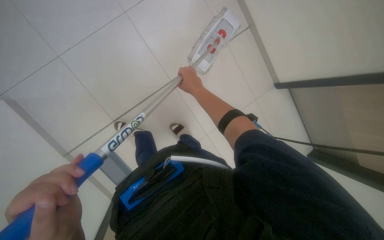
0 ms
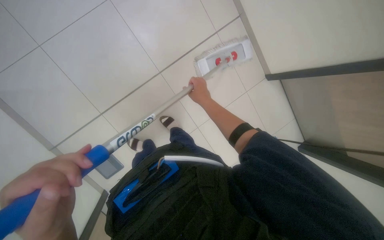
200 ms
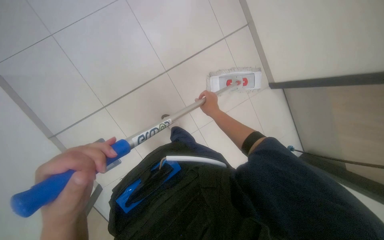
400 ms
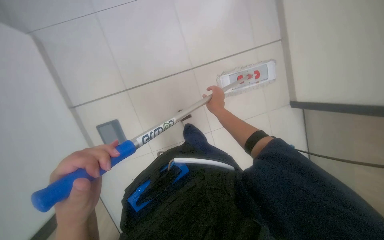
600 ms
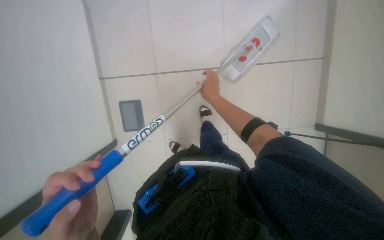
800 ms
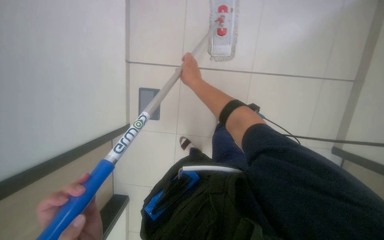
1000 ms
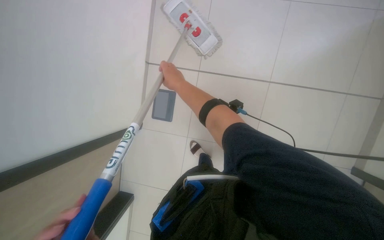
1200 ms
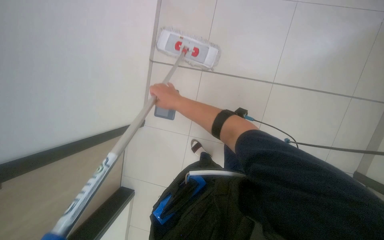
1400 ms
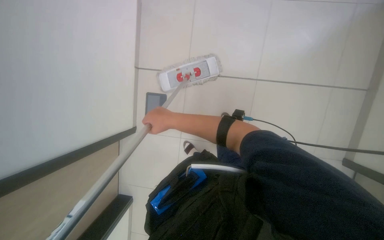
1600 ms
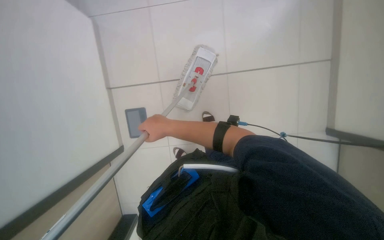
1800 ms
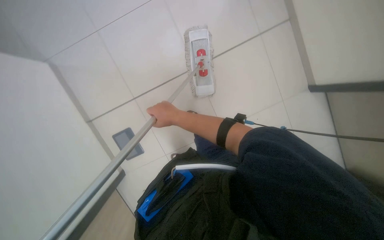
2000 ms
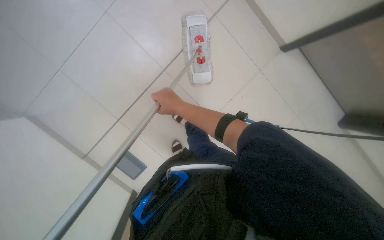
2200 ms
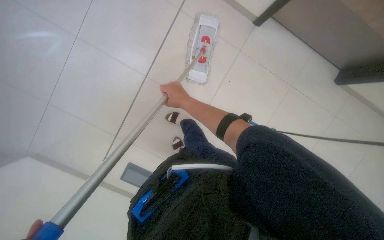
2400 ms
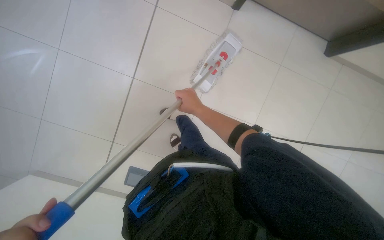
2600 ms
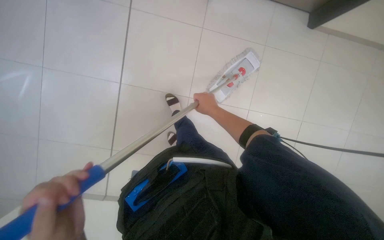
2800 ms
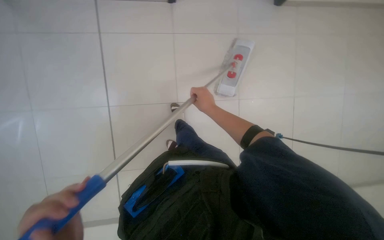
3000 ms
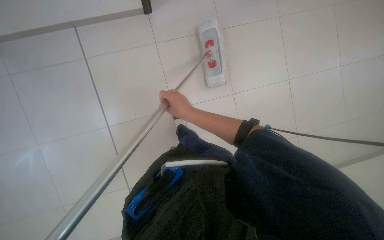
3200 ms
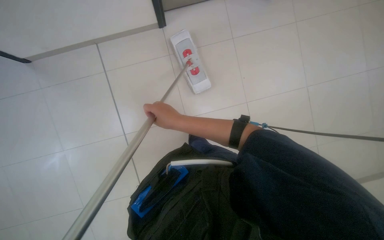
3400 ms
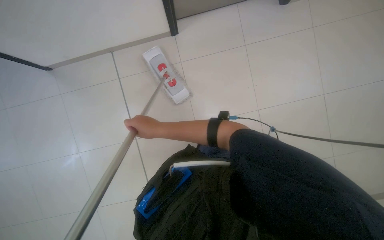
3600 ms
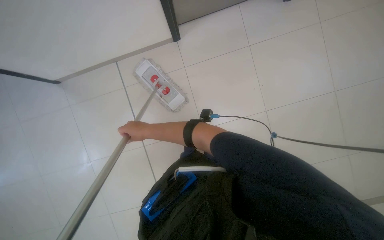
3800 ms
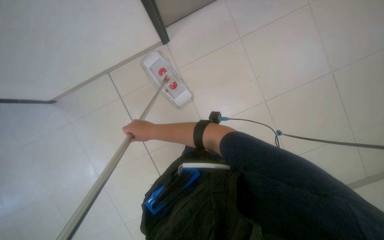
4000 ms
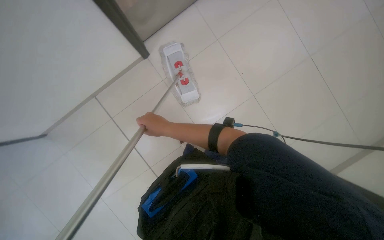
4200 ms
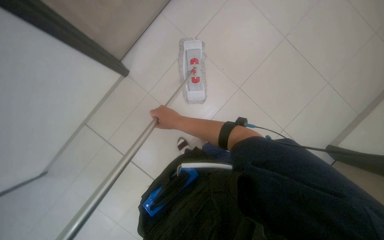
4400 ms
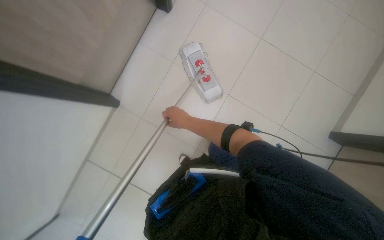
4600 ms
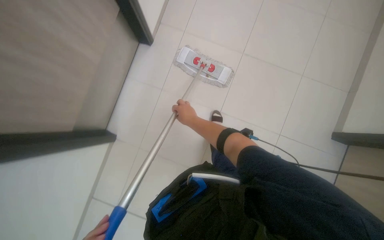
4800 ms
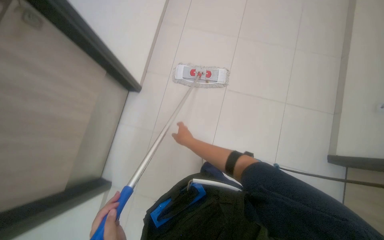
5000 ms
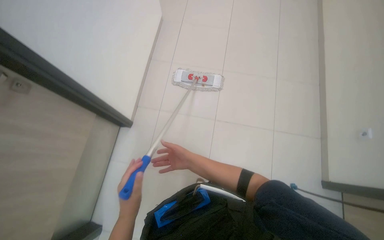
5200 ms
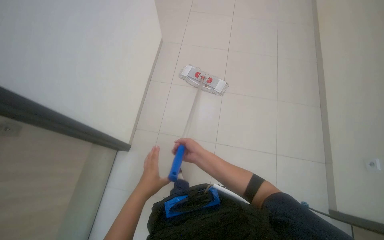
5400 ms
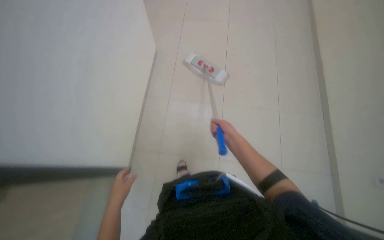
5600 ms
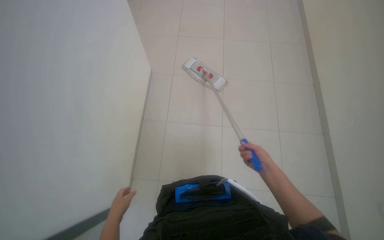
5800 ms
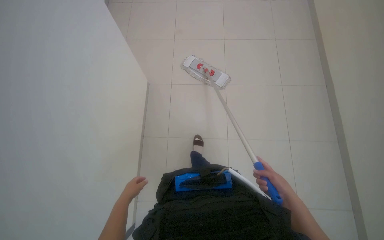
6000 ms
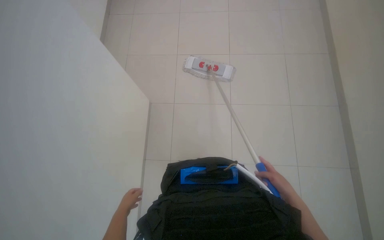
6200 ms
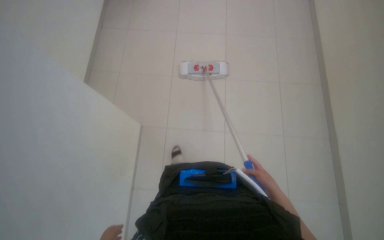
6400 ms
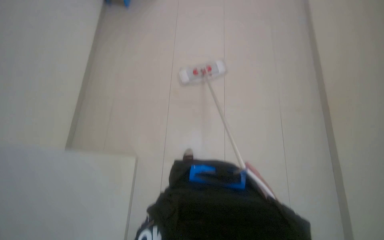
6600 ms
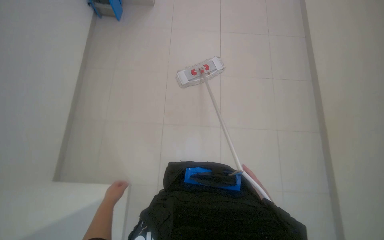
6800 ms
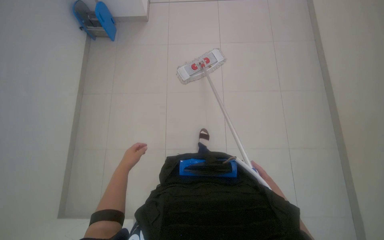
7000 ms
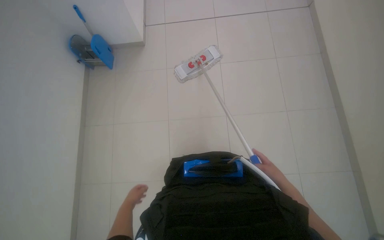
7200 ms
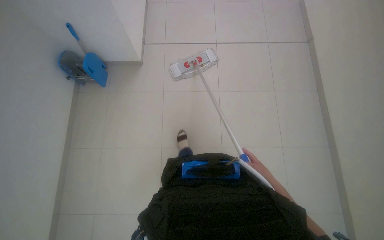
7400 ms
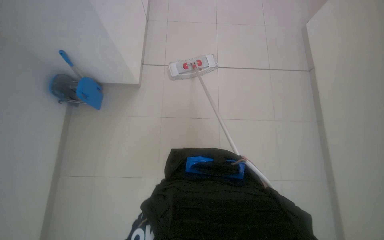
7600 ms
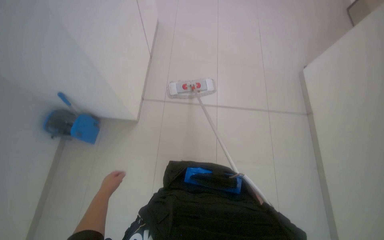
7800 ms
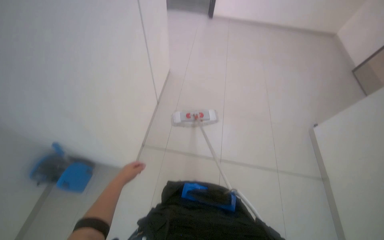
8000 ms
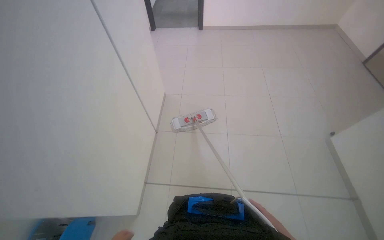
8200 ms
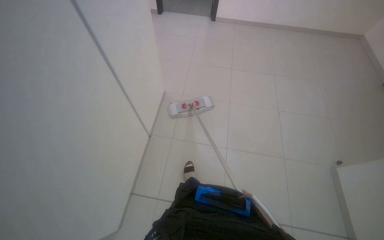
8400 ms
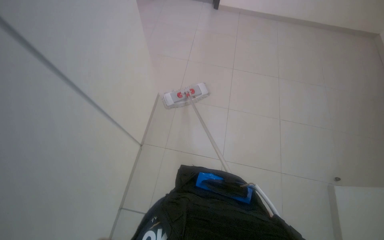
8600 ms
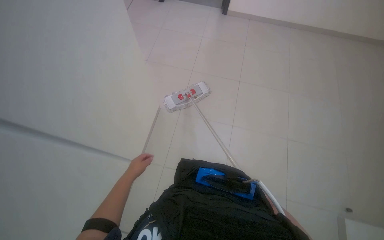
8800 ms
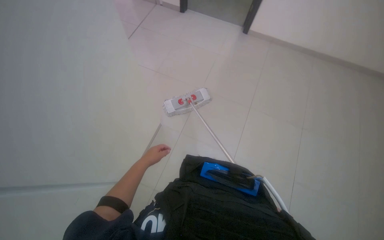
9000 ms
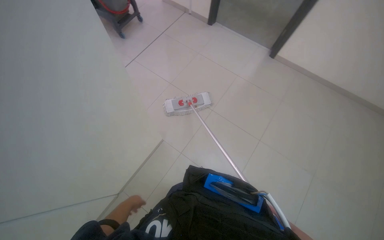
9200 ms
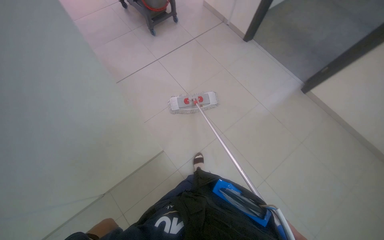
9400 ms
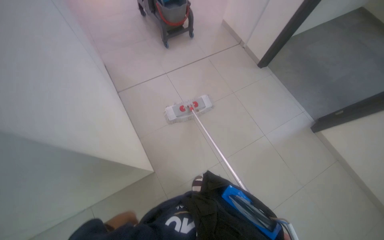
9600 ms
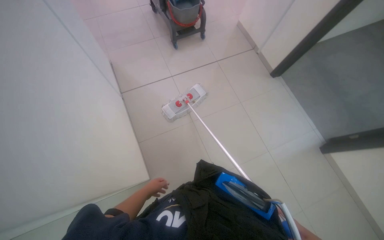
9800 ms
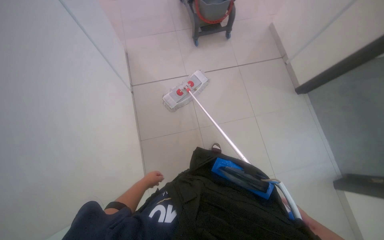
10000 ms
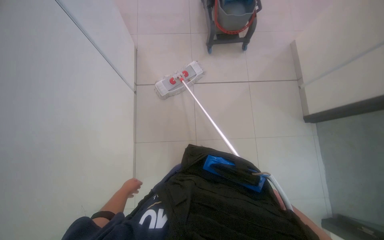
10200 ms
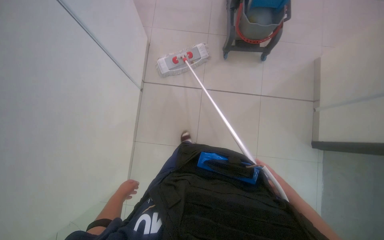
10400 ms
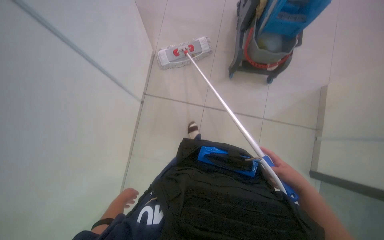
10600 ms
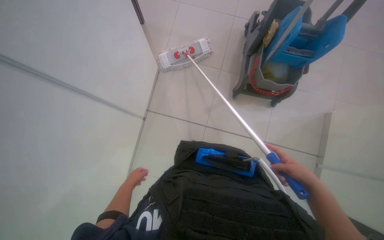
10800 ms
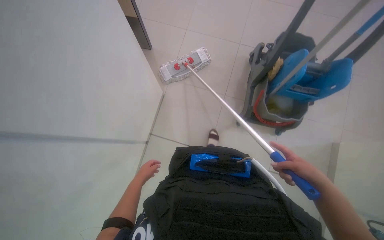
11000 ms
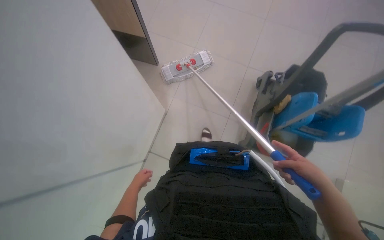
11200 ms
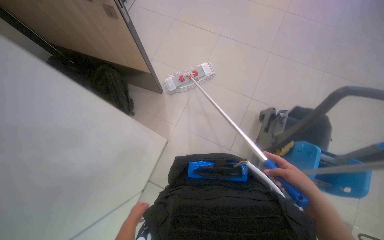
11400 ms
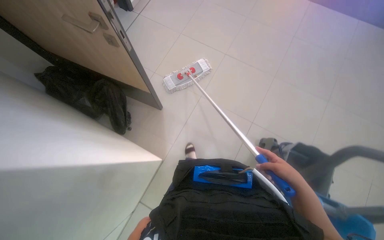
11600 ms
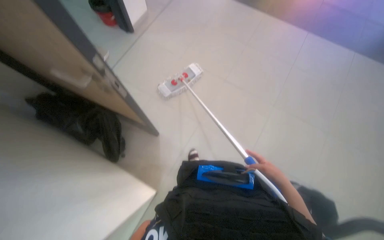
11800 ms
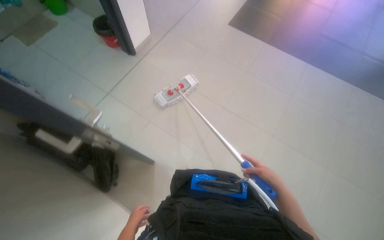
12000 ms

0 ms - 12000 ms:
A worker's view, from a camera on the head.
Job: mopping floor.
The whole recording: Mopping the floor. The worker wrings the mop head, attaches the handle, and mops the floor.
0 ms - 1600 ms: The camera pitches upward, by about 20 degrees. The scene turns some 30 degrees counterclockwise in the picture.
3000 ms - 4400 ms: The right hand moves to the left, roughly 15 cm.
6000 ms - 7600 ms: The scene turns about 30 degrees counterclockwise in the picture.
7600 ms - 9000 ms: The wearer moves some 1 m. The camera pitches upward, by about 15 degrees.
10400 ms - 12000 ms: The wearer moves approximately 90 cm. The camera pitches upward, by about 30 degrees. The scene turns approximately 30 degrees clockwise in the picture.

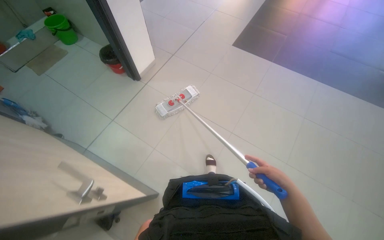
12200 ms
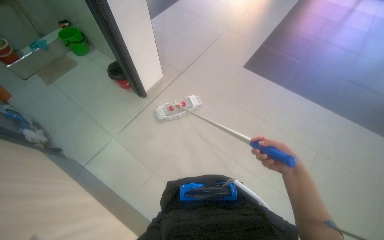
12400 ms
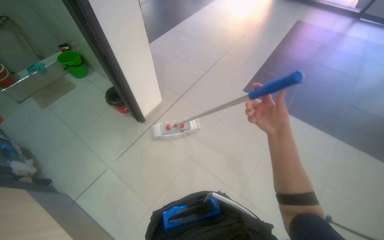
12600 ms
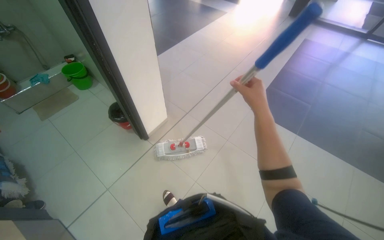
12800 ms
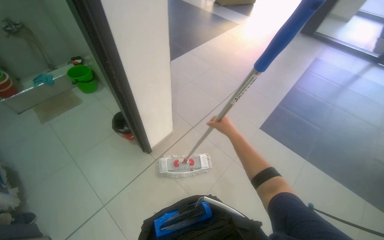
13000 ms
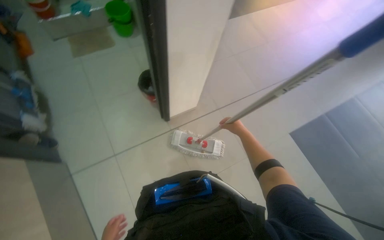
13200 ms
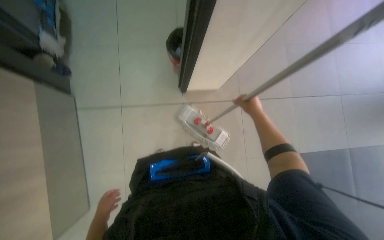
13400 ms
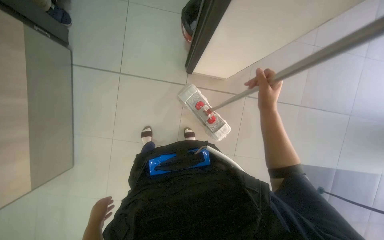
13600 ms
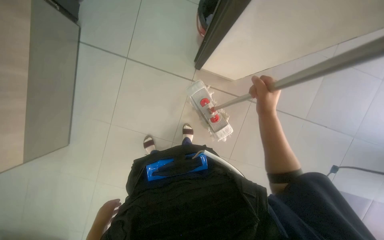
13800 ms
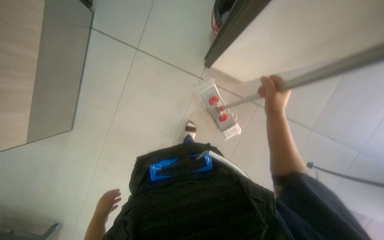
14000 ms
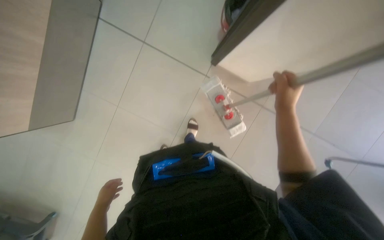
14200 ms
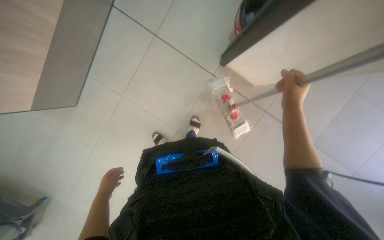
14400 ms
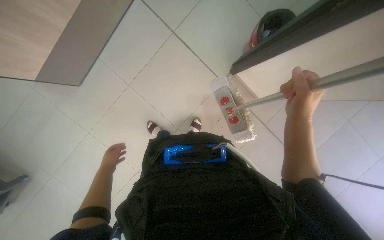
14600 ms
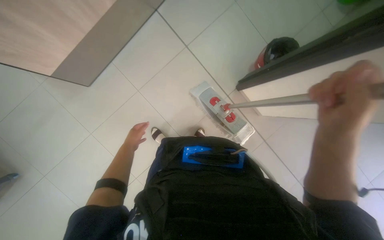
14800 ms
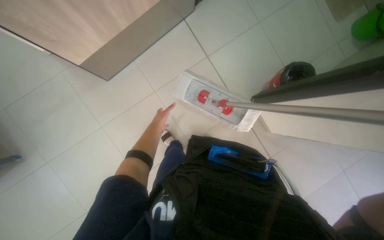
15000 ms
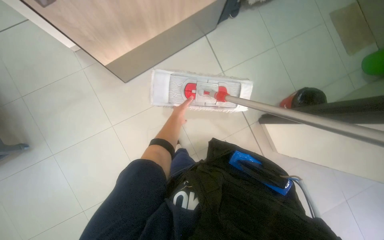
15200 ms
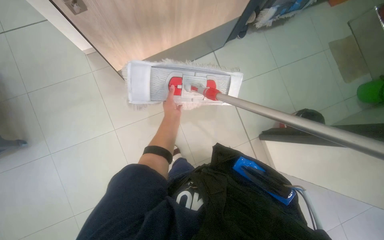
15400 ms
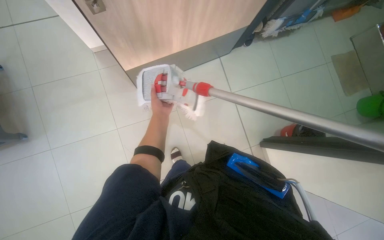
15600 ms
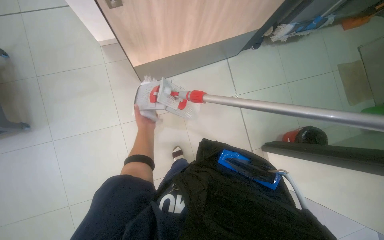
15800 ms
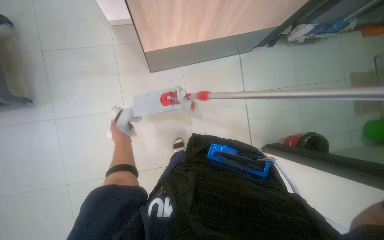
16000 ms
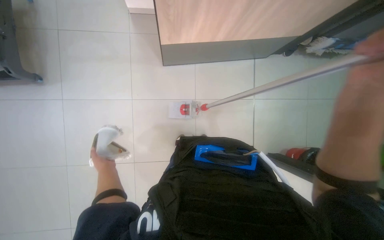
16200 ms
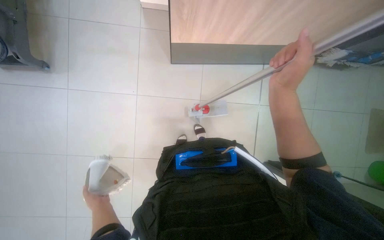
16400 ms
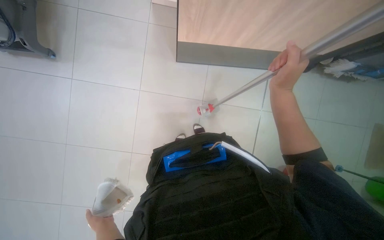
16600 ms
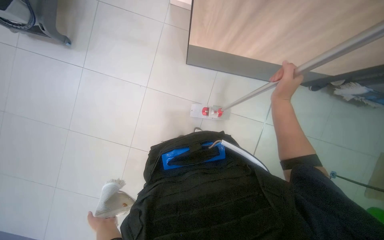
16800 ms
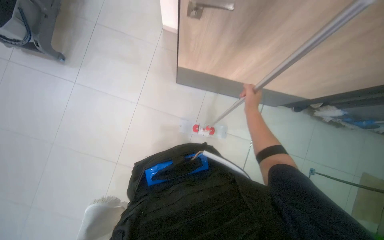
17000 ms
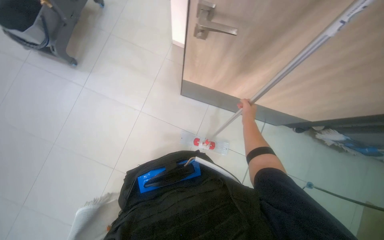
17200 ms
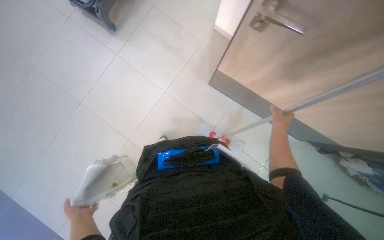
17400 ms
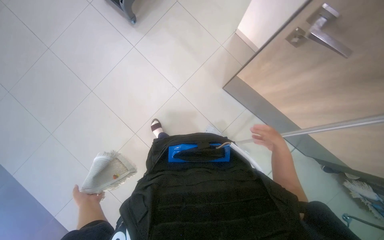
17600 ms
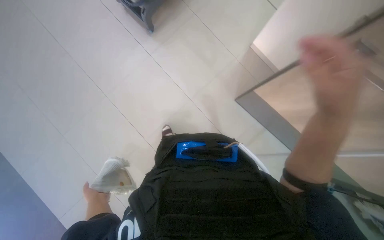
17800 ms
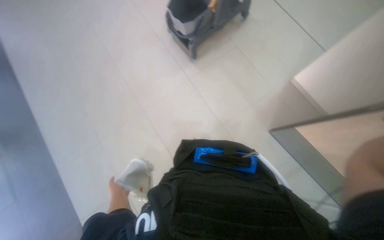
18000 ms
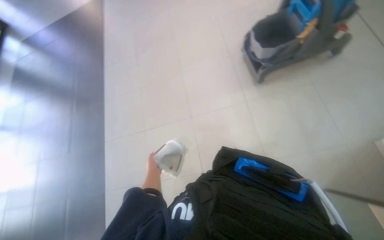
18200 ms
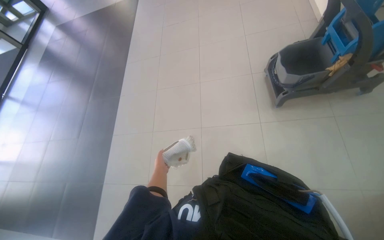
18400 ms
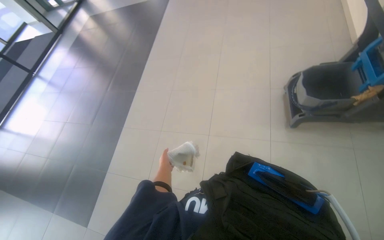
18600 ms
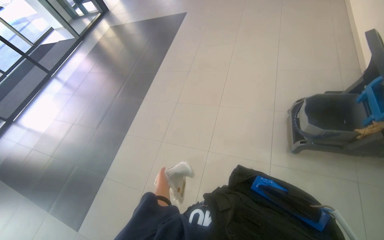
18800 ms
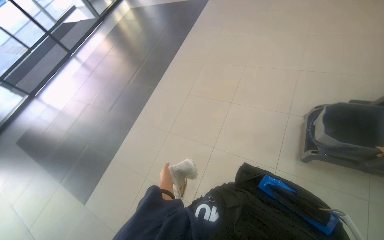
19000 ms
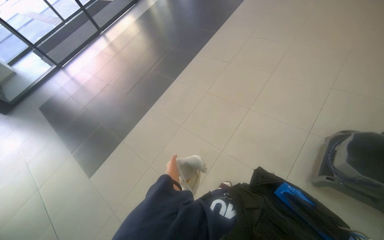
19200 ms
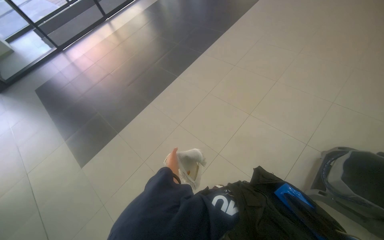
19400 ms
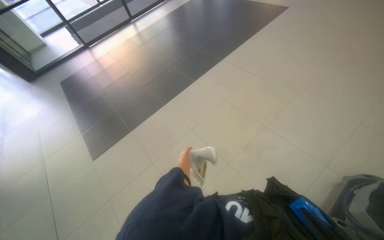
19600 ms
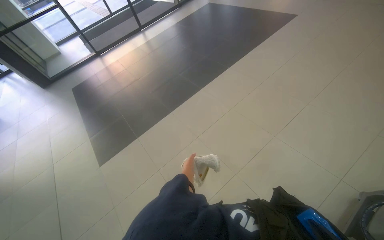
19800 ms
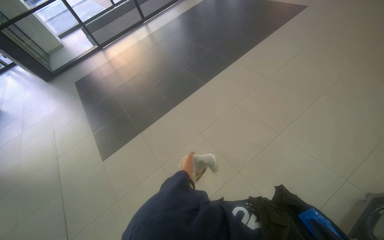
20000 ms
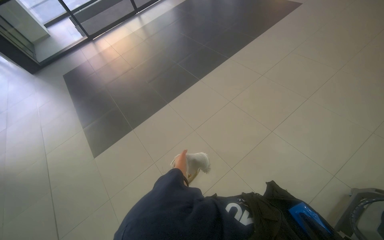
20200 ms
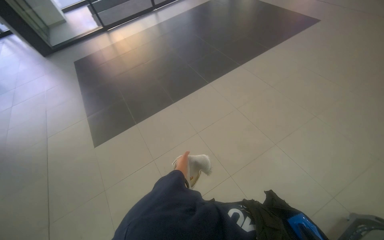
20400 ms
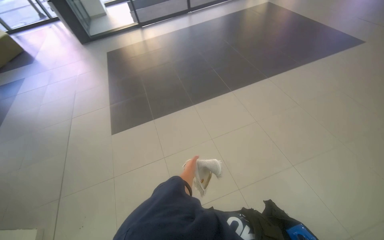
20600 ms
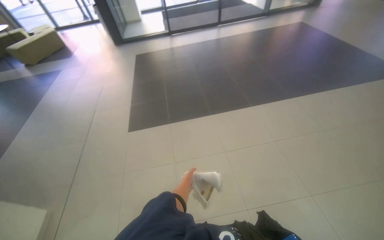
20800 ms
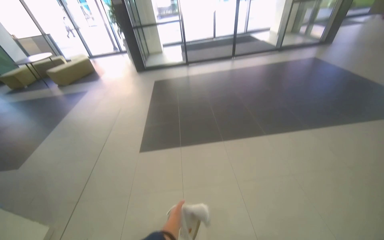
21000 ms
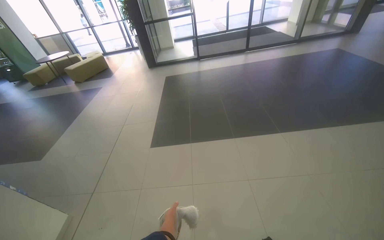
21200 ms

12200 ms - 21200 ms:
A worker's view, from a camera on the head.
Job: mopping floor.
The whole recording: Mopping the floor. The worker wrings the mop head, attaches the handle, and mops the floor.
12200 ms - 13800 ms: The head travels about 1 m. The head rotates about 75 degrees to the left. The view tilts roughly 25 degrees downward.
13800 ms - 15200 ms: The scene turns some 50 degrees clockwise in the picture.
15200 ms - 16600 ms: The scene turns approximately 35 degrees clockwise in the picture. The left hand heads down the picture and to the left, covering roughly 50 cm.
16600 ms - 18200 ms: The head turns to the left by about 70 degrees. The view tilts approximately 25 degrees upward.
18200 ms - 19800 ms: The wearer looks approximately 50 degrees further to the left.
19800 ms - 21200 ms: The wearer's head swings about 35 degrees to the left.
